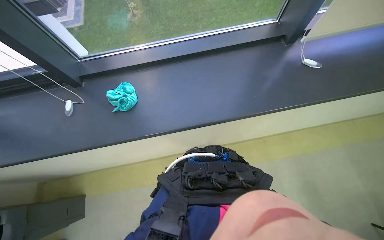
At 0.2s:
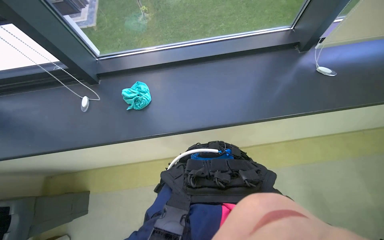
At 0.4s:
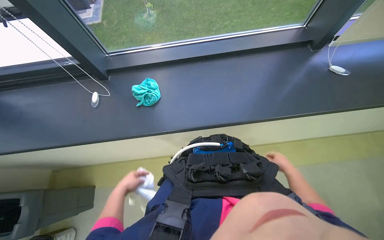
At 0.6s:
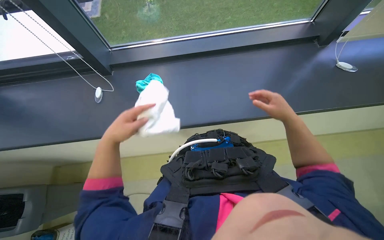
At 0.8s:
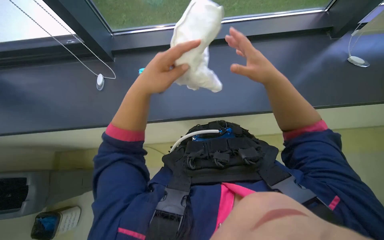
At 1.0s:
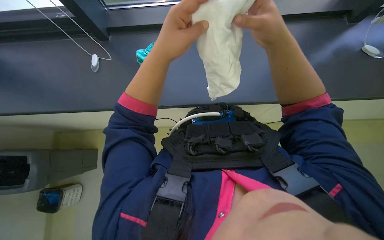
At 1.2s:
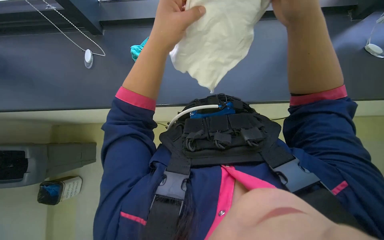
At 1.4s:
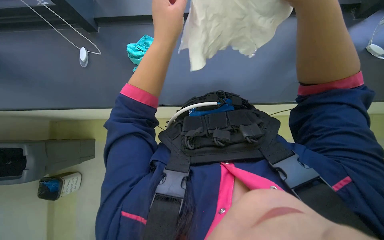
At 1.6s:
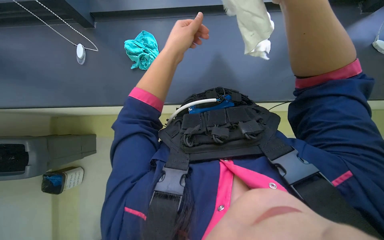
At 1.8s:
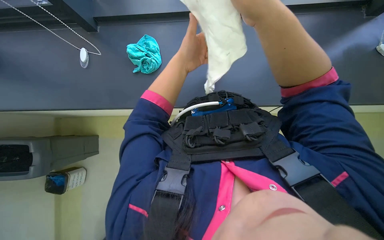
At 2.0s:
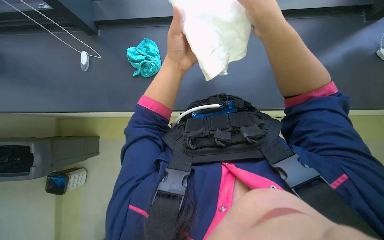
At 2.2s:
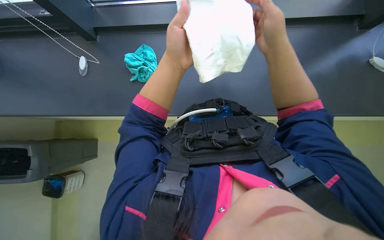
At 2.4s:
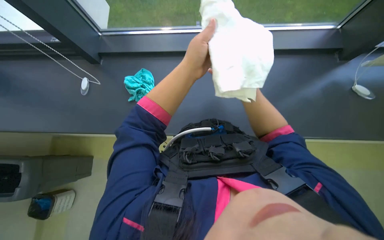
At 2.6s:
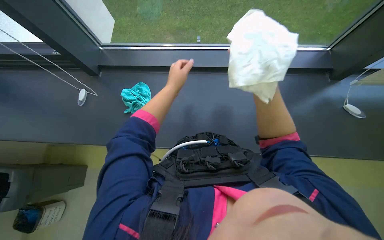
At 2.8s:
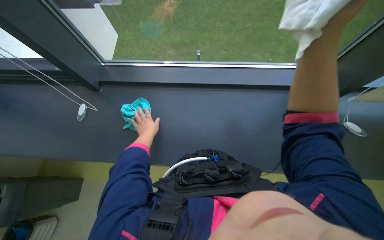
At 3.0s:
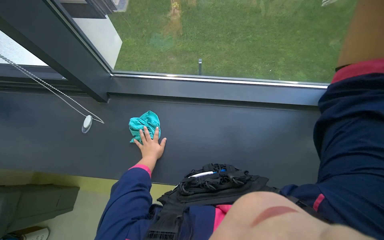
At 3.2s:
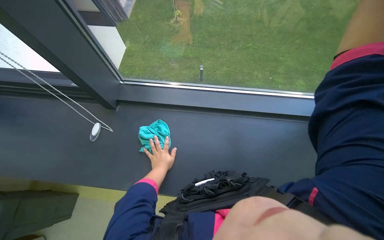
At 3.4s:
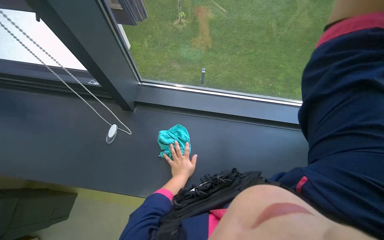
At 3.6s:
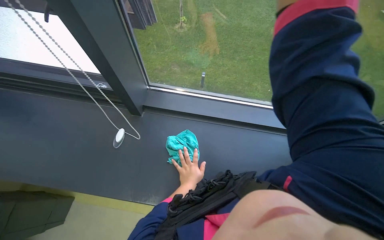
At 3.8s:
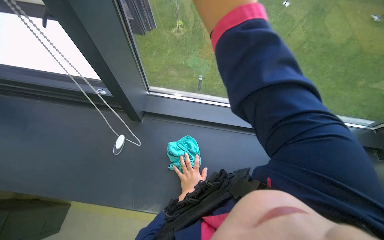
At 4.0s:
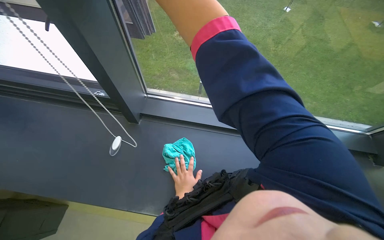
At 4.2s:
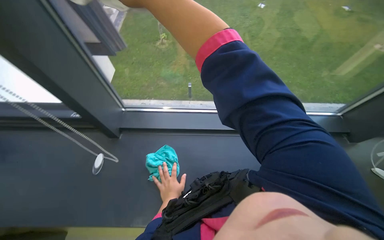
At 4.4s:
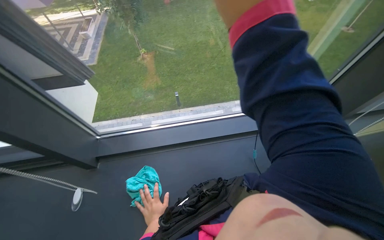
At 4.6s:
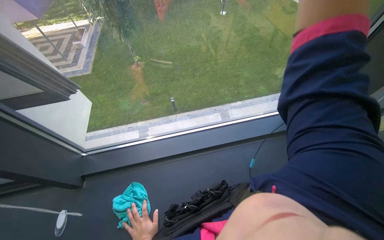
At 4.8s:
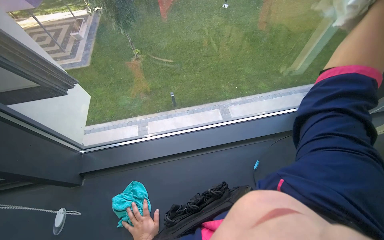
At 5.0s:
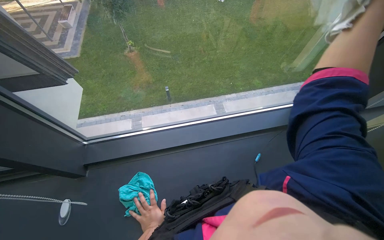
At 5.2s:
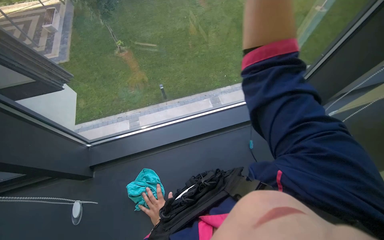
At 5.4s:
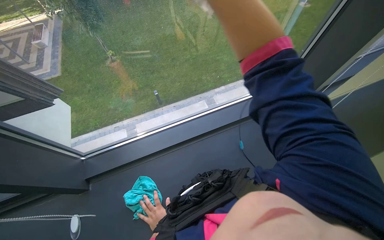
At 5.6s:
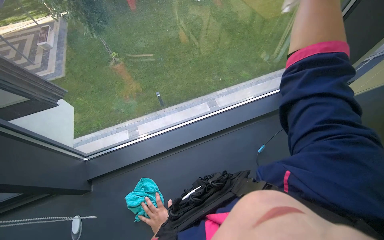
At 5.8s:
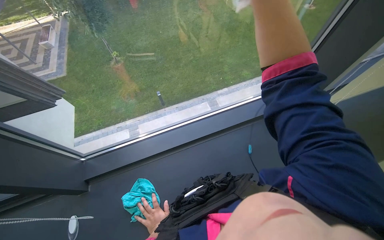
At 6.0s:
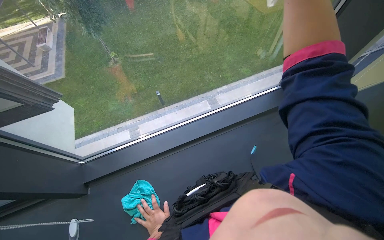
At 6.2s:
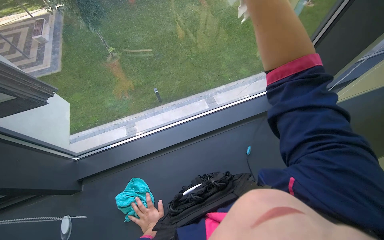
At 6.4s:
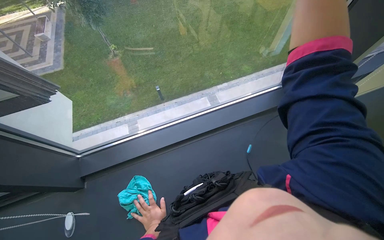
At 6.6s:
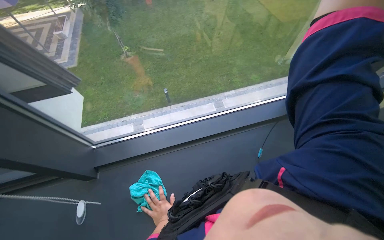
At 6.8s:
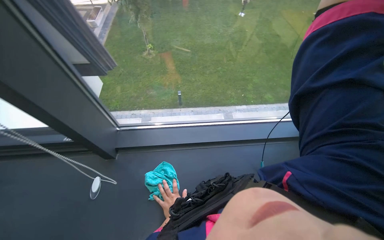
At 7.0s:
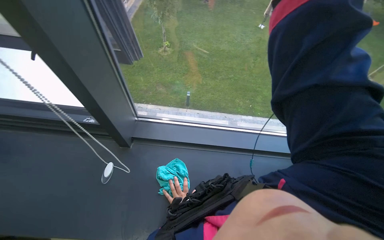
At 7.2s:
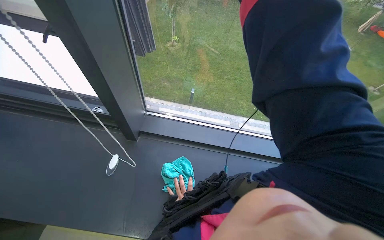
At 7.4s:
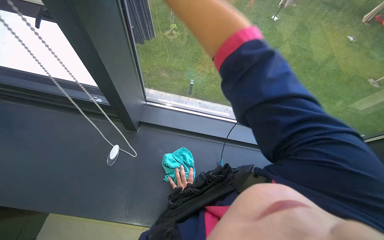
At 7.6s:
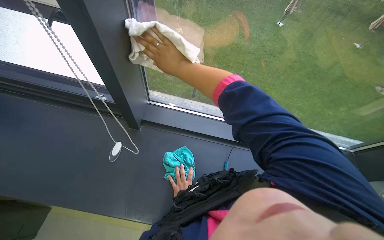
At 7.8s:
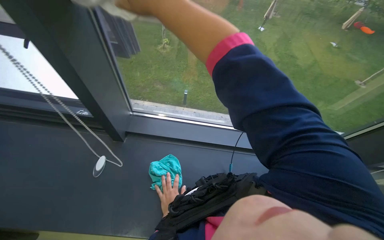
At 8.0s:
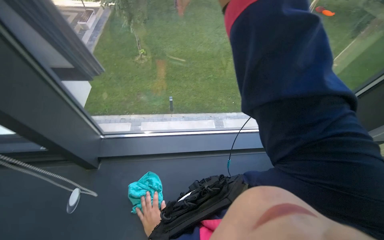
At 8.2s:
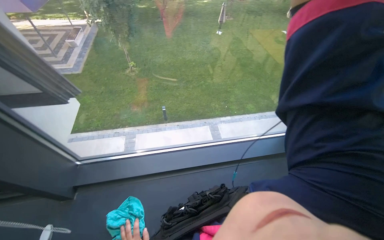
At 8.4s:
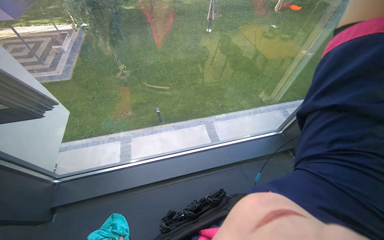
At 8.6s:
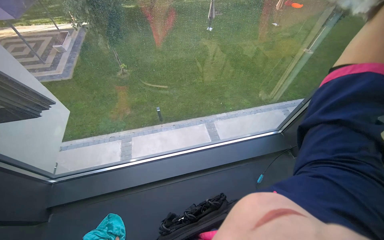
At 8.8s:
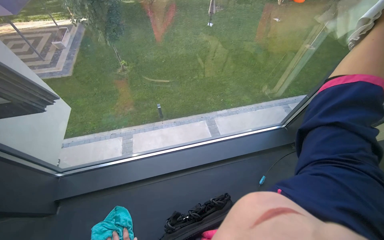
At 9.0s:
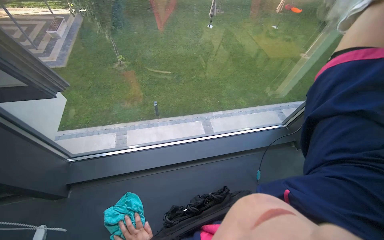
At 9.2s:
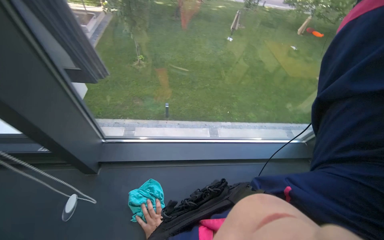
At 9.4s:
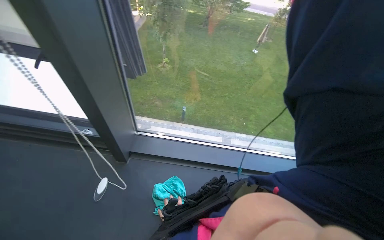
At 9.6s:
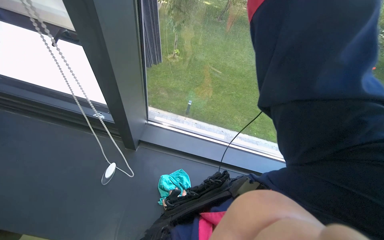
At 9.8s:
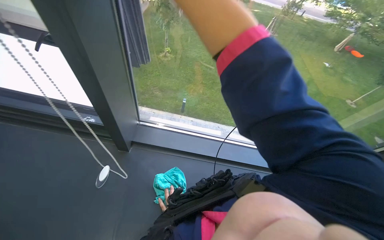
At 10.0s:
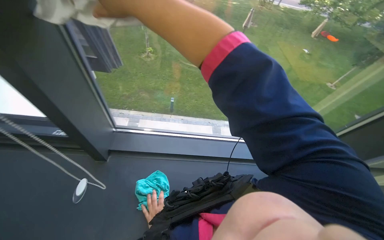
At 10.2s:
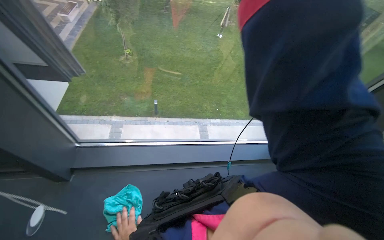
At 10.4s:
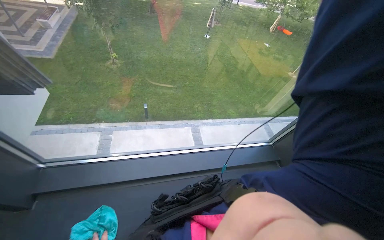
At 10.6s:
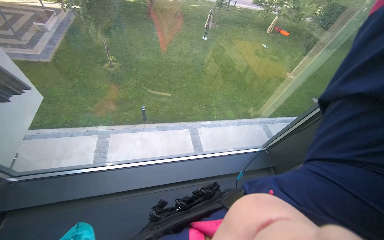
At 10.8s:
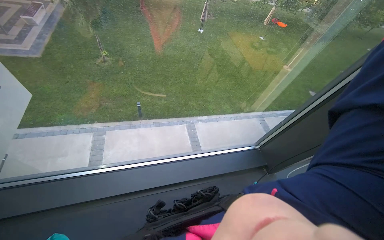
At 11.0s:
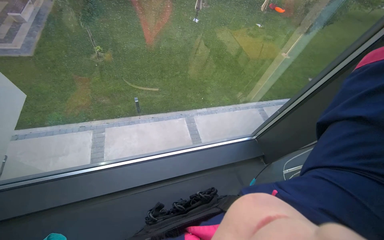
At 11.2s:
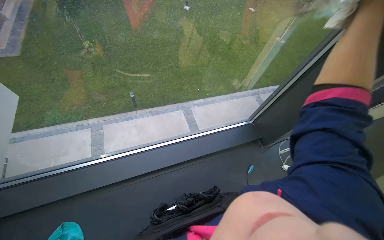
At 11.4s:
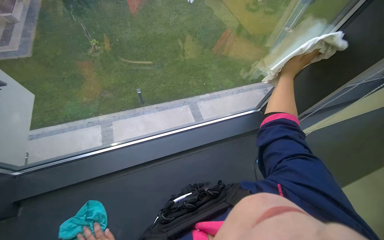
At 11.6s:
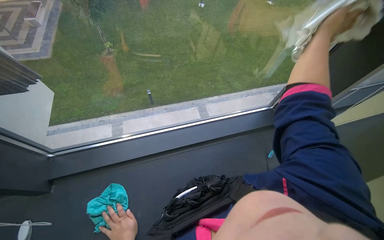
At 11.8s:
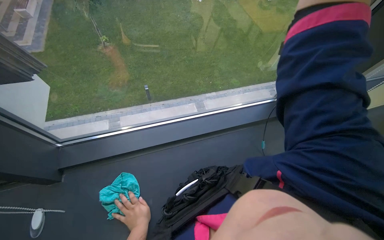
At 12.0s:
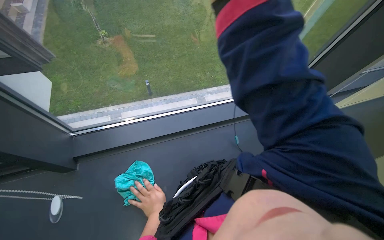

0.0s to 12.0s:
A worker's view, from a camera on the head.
Job: cleaning windows.
The whole recording: Wiping window glass. The worker wipes the window glass with a white cloth.
0.0s to 1.6s: The wearer looks roughly 15 degrees further downward.
1.6s to 3.0s: The view tilts some 15 degrees upward. The left hand is displaced farther from the camera, to the left and down the picture by about 20 cm.
6.0s to 7.6s: Everything in view rotates roughly 35 degrees clockwise.

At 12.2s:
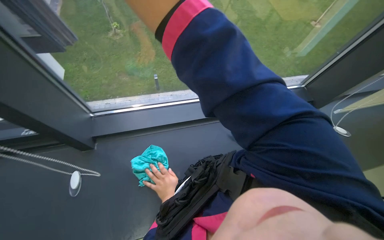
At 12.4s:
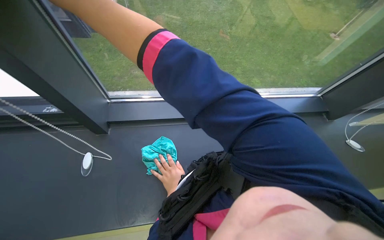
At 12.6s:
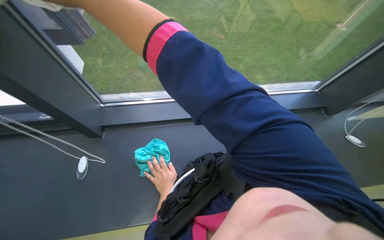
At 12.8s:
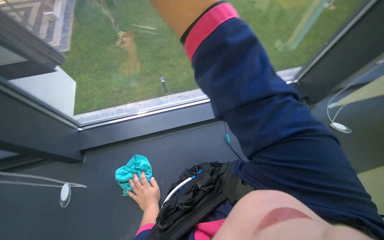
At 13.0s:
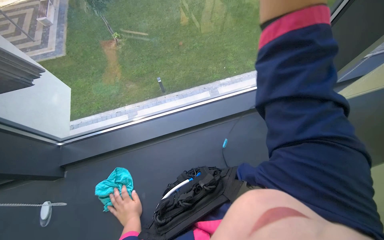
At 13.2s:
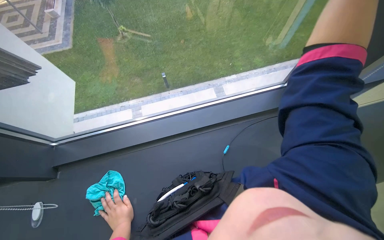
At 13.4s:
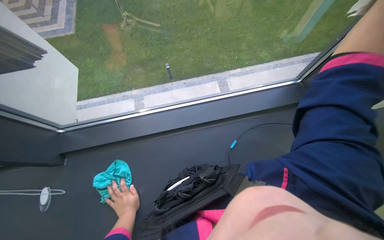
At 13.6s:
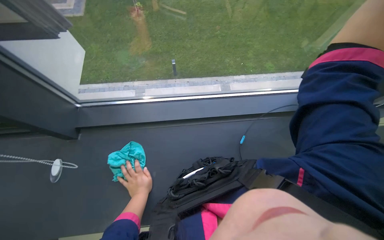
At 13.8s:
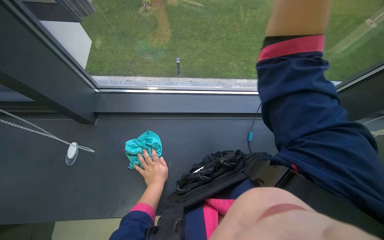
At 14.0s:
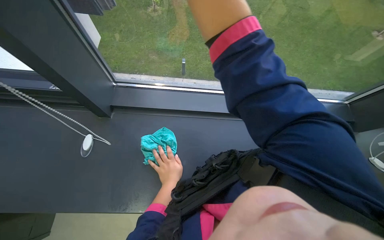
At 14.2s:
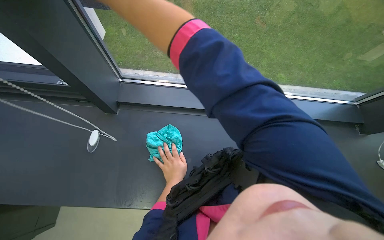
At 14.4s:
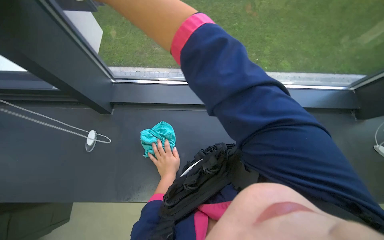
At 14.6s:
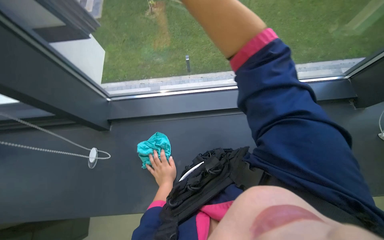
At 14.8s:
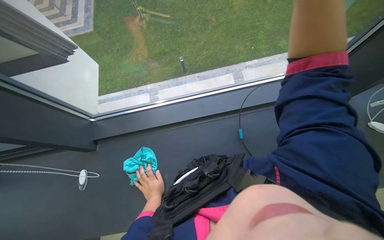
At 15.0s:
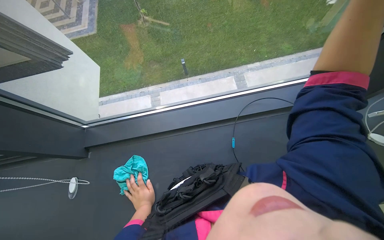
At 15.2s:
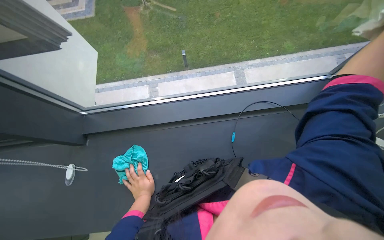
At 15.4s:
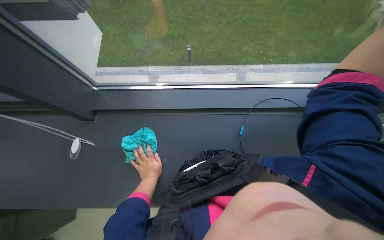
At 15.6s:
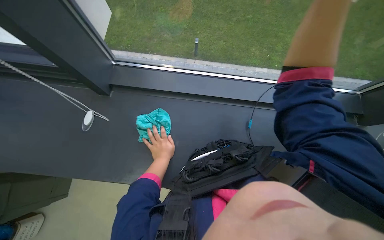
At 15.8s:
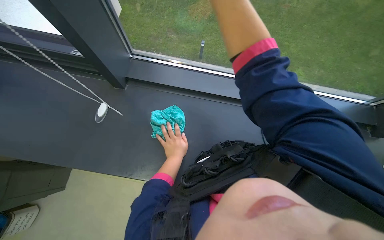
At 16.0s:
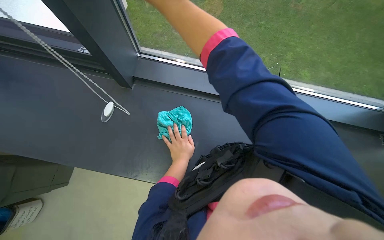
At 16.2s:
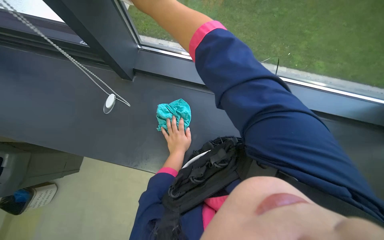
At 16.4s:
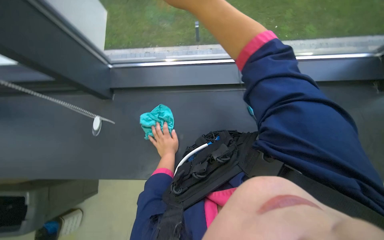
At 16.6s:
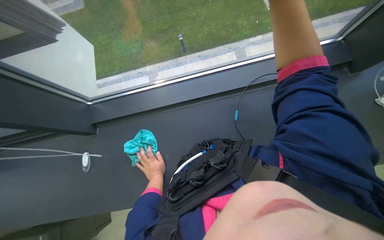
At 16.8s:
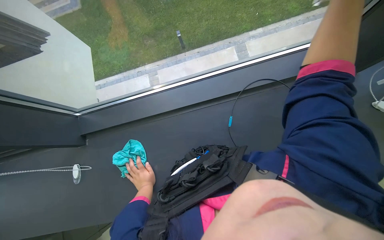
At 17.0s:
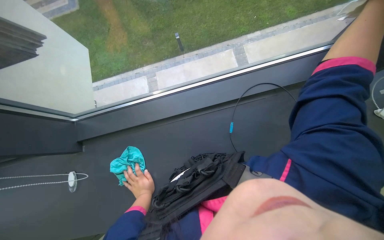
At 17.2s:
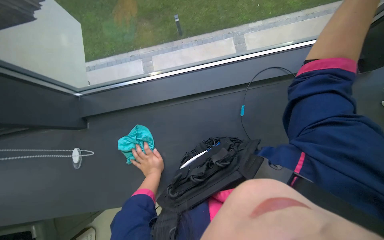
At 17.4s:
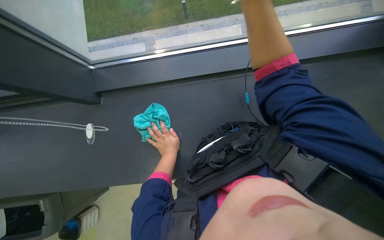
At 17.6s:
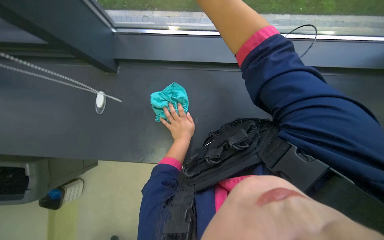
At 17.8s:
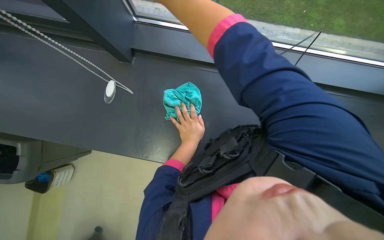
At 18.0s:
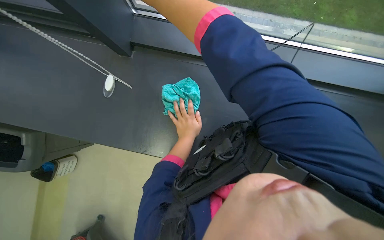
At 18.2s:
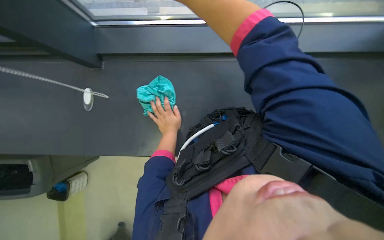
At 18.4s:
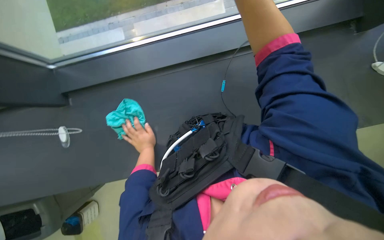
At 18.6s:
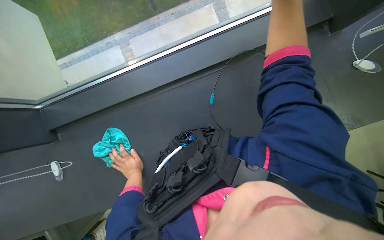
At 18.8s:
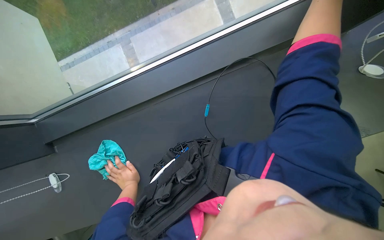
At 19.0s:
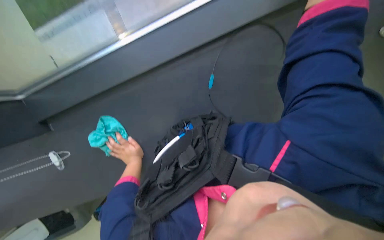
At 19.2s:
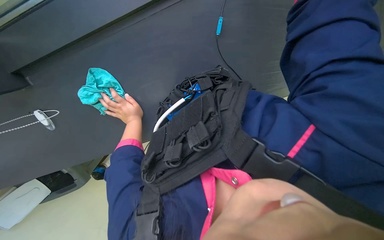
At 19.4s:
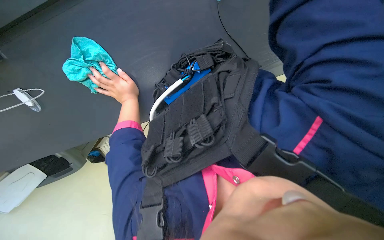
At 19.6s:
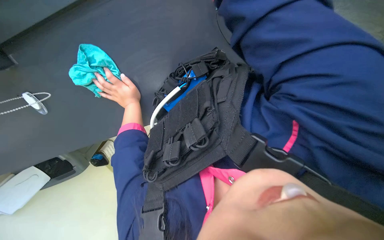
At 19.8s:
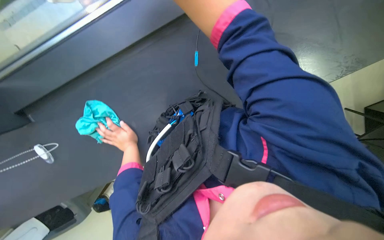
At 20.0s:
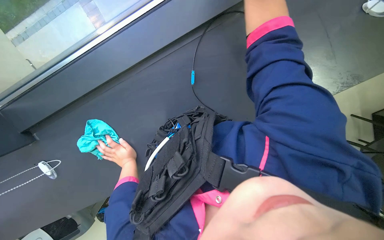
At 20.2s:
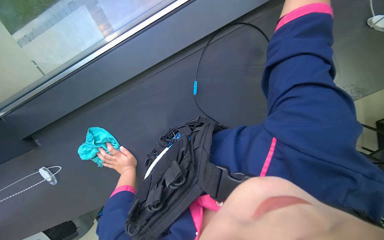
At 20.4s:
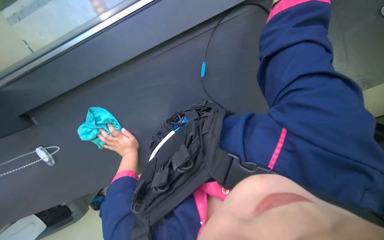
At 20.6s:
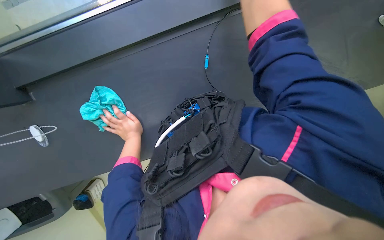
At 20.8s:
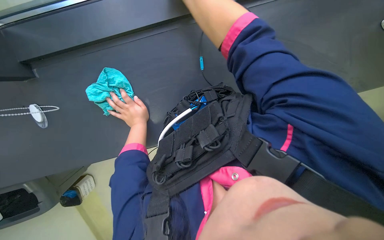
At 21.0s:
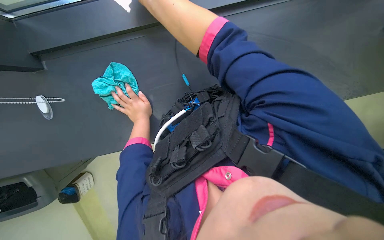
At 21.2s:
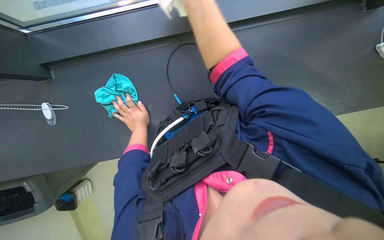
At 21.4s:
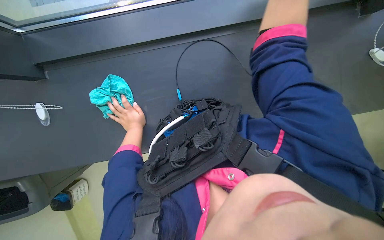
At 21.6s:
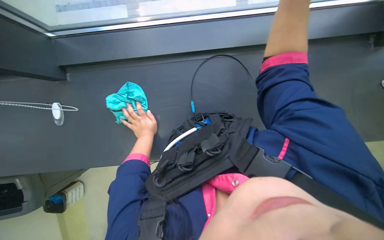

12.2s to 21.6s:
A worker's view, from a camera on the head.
Job: cleaning windows.
The whole recording: Wiping window glass. The worker wipes the window glass with a white cloth.
17.0s to 18.4s: The view tilts approximately 15 degrees downward.
